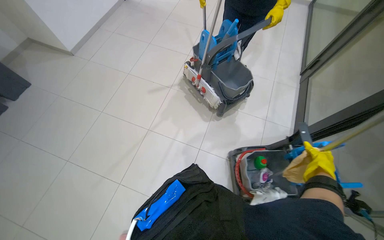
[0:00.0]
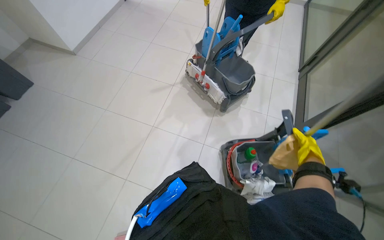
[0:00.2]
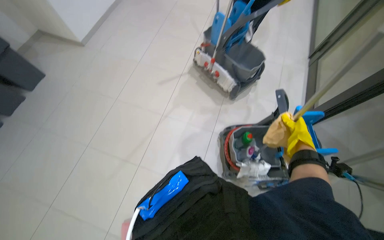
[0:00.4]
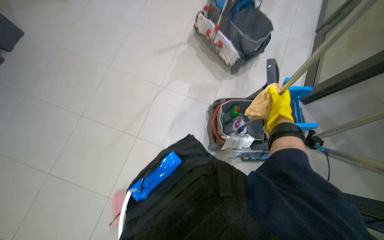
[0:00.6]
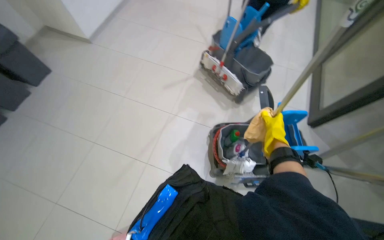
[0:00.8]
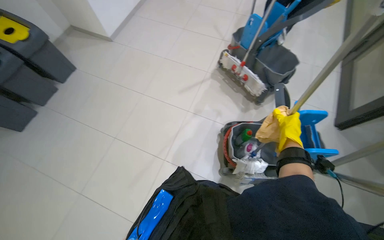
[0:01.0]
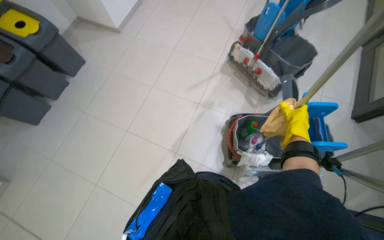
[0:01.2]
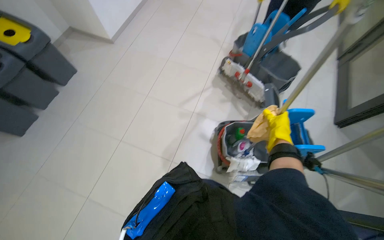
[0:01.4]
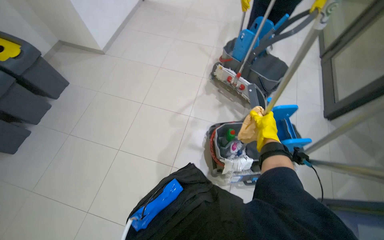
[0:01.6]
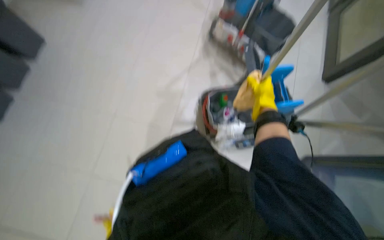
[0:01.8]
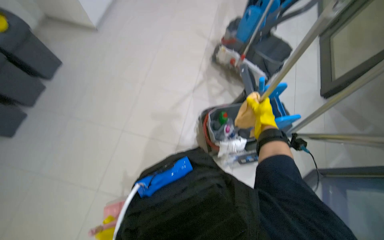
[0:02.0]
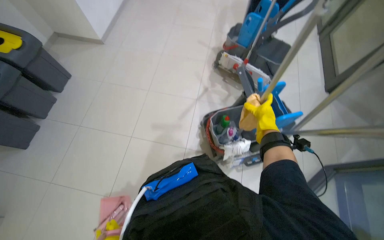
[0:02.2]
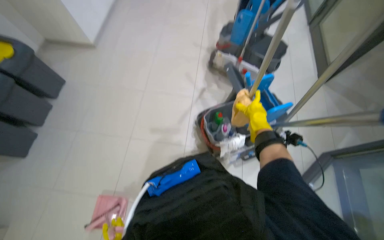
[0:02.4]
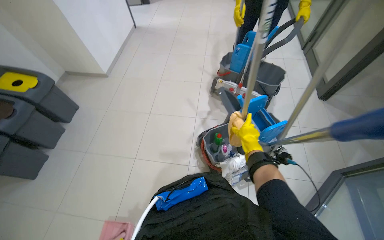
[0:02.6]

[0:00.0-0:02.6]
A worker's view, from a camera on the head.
Job: sweeping floor.
The whole recording: Sweeping floor with broom and dustpan. The worker sweeps the floor using a broom and dustpan.
0:00.0 to 0:01.2: The right hand travels to the left by about 35 cm.
0:01.2 to 0:02.6: The right hand travels to the left by roughly 10 cm.

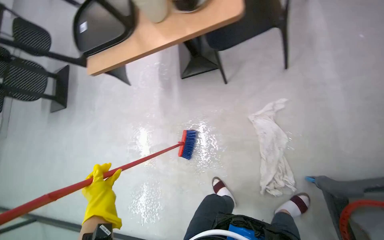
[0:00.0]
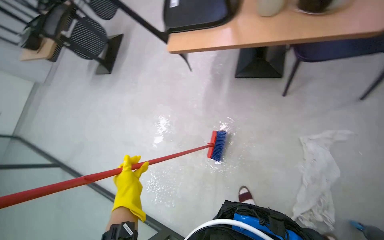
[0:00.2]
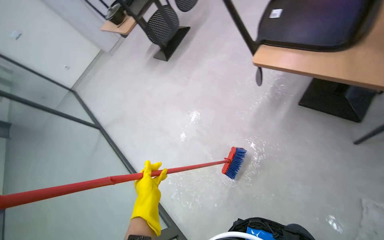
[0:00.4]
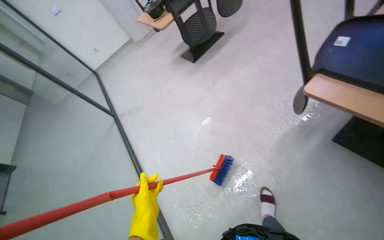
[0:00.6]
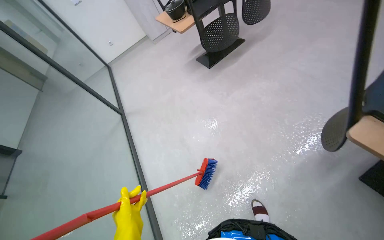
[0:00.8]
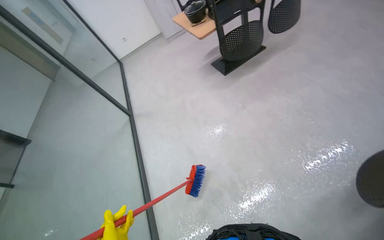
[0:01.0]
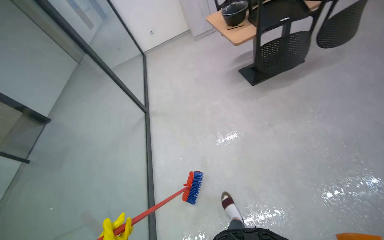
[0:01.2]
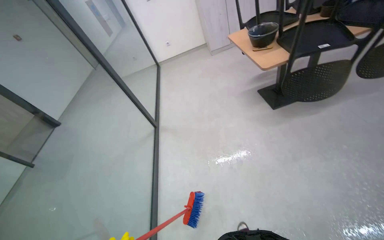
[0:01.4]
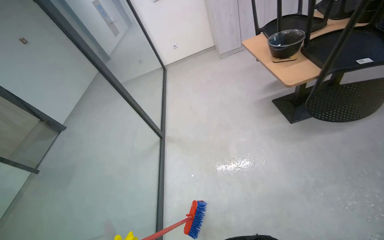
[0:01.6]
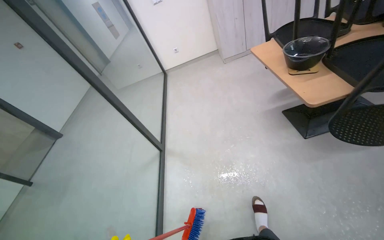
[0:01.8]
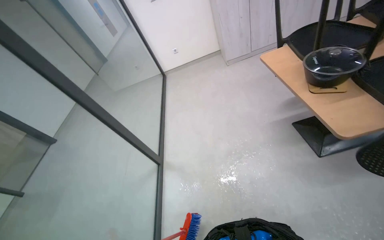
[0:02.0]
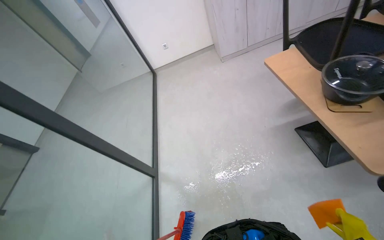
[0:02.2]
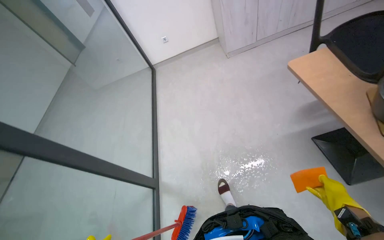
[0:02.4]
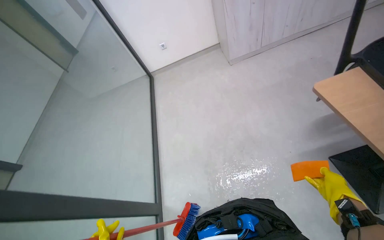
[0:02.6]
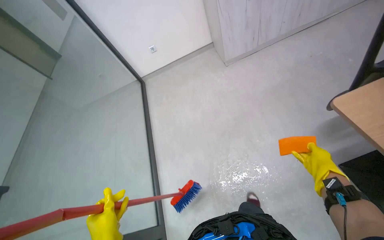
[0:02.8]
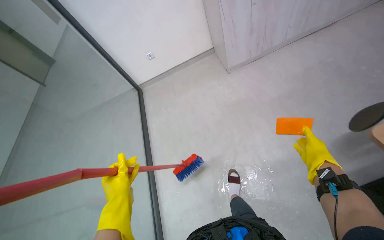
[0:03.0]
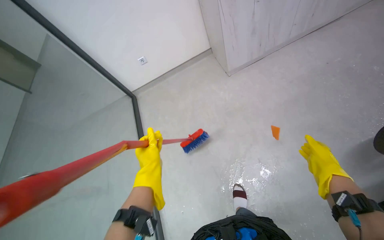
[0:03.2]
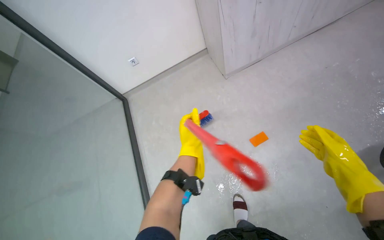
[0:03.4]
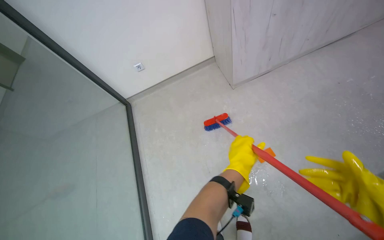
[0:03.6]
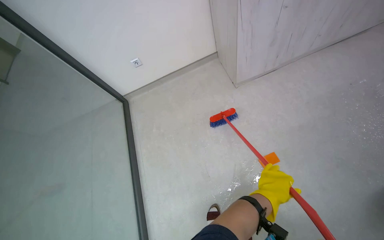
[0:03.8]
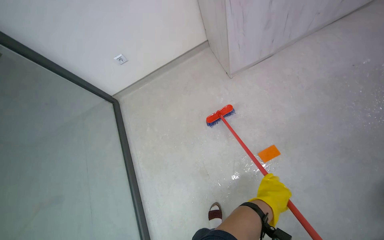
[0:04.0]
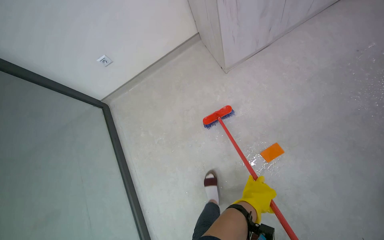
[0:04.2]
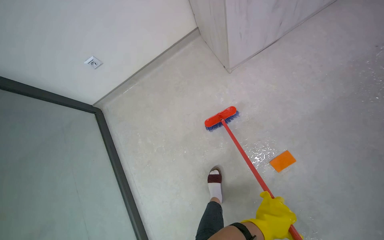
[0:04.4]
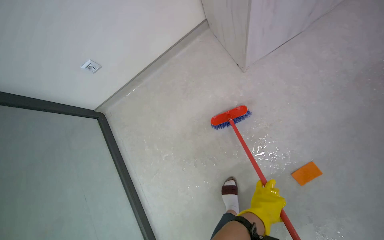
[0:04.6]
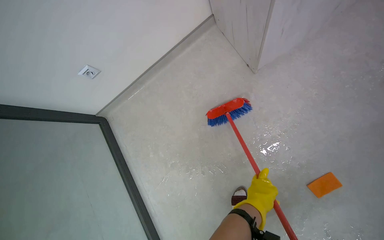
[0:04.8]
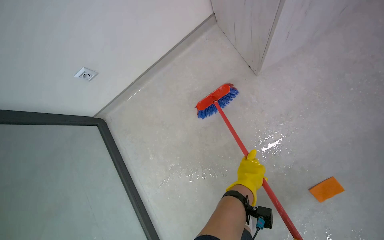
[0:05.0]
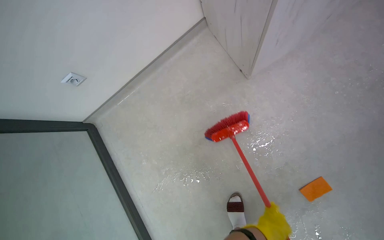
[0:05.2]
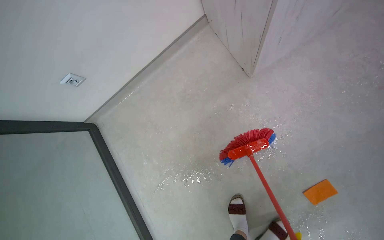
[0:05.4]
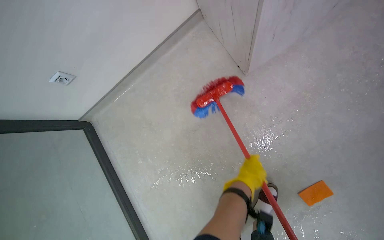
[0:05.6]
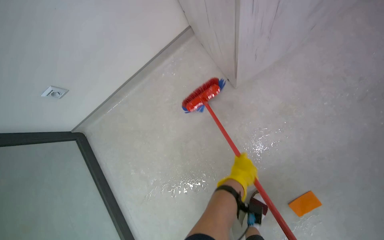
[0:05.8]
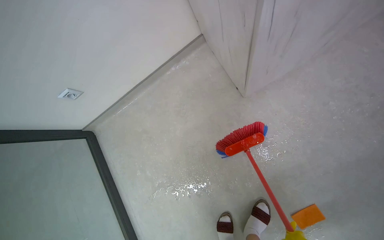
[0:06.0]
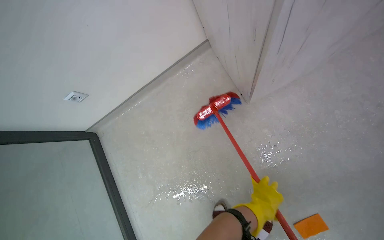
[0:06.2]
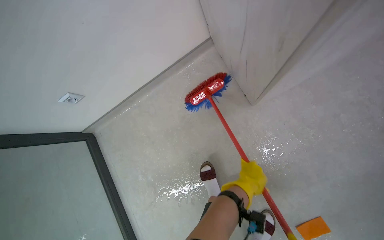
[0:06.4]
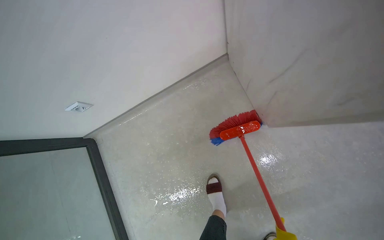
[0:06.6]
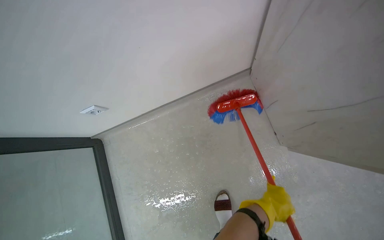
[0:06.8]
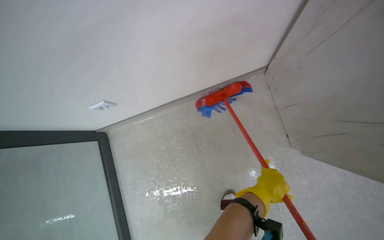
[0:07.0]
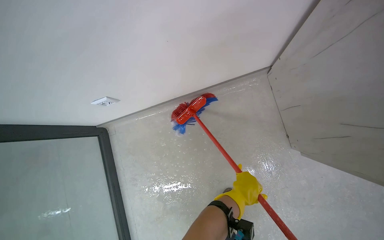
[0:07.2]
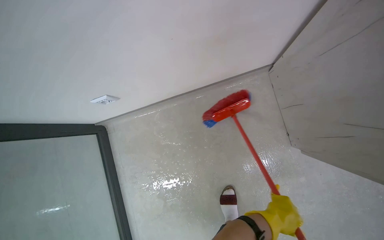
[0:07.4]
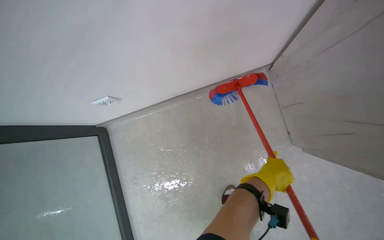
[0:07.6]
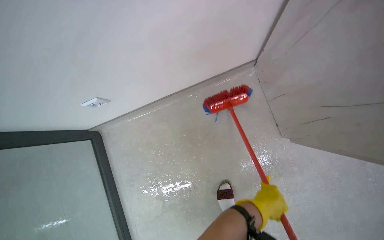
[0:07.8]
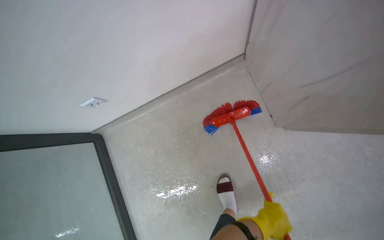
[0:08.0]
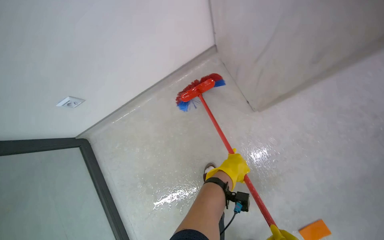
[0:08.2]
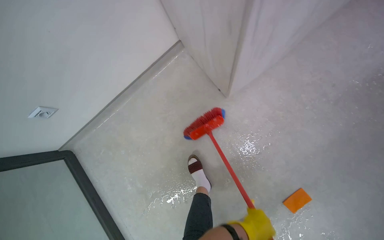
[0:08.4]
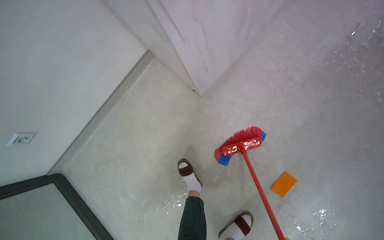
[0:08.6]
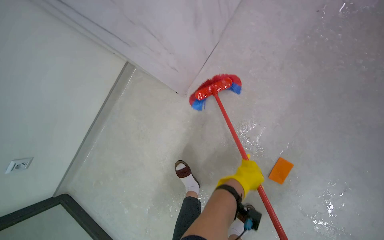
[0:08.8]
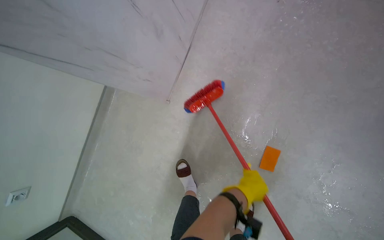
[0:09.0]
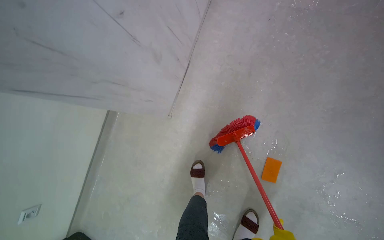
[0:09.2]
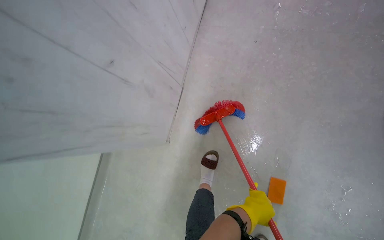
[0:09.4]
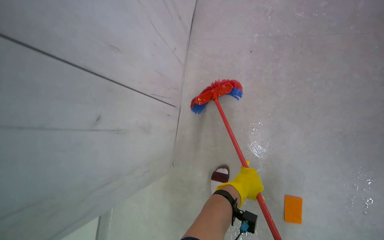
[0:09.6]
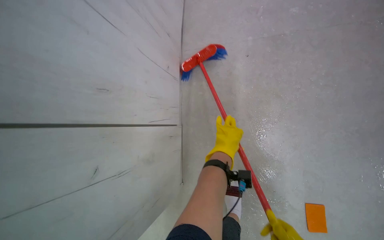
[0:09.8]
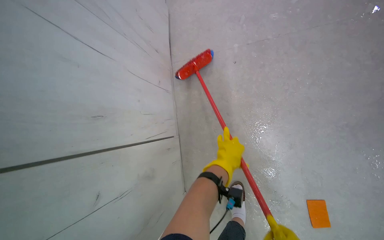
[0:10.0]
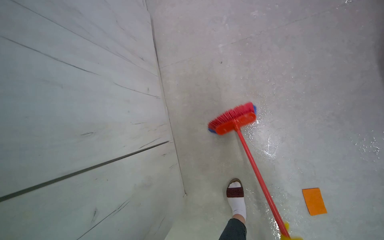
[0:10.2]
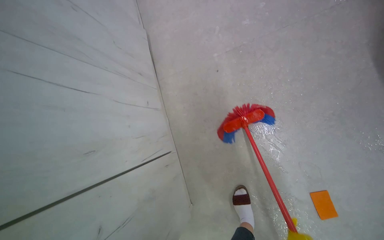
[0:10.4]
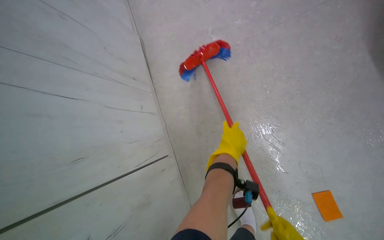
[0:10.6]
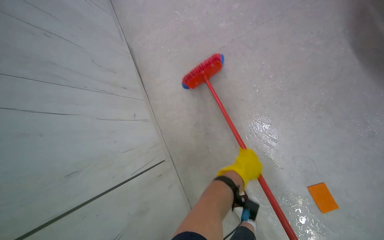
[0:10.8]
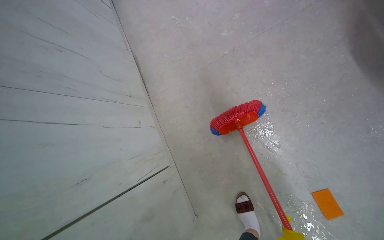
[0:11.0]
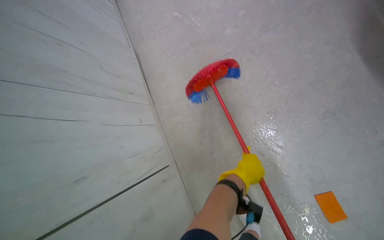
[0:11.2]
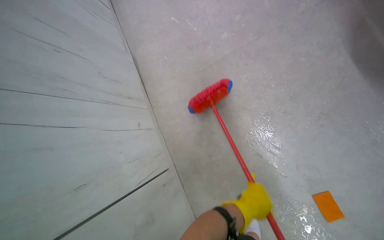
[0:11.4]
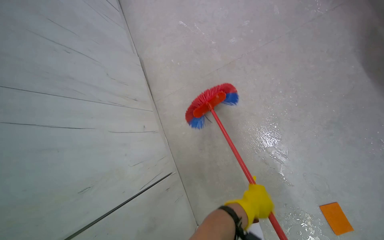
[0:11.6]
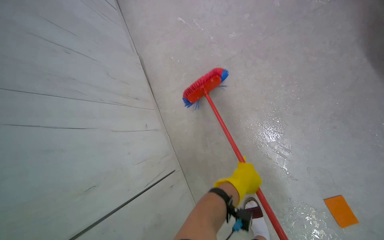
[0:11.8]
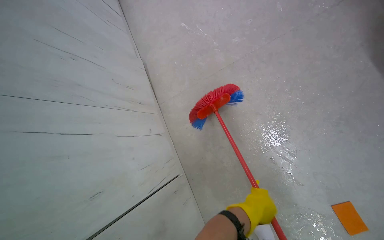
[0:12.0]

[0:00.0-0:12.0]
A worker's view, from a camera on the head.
Job: sweeping floor.
The whole recording: Sweeping the floor. The worker sweeps the floor with a broom.
0:00.0 to 0:01.6: The wearer moves approximately 1.5 m. The wearer's head swings about 80 degrees to the left.
0:03.0 to 0:04.4: The head travels some 50 cm.
0:04.4 to 0:06.0: The head travels approximately 40 cm.
0:06.0 to 0:07.6: The wearer moves approximately 40 cm.
0:07.6 to 0:09.0: The camera is carried roughly 60 cm. The scene rotates counterclockwise by some 50 degrees.
0:09.0 to 0:10.4: The camera travels some 40 cm. The view tips upward by roughly 10 degrees. The scene rotates counterclockwise by approximately 35 degrees.

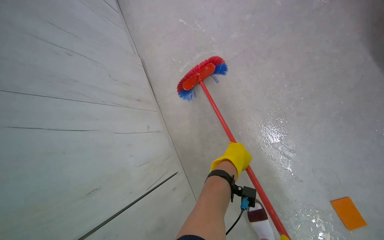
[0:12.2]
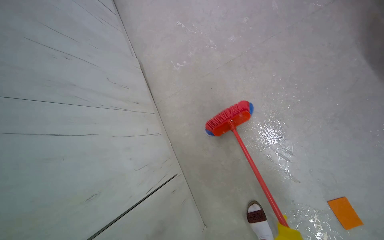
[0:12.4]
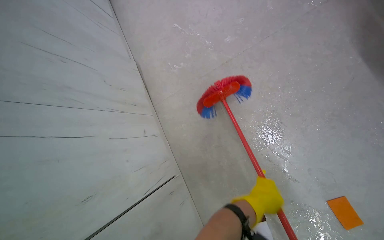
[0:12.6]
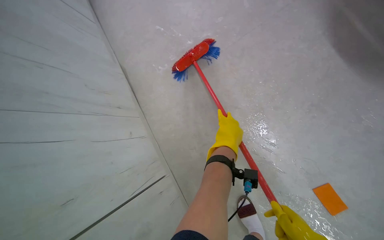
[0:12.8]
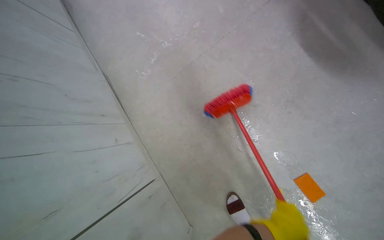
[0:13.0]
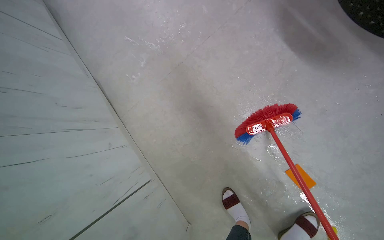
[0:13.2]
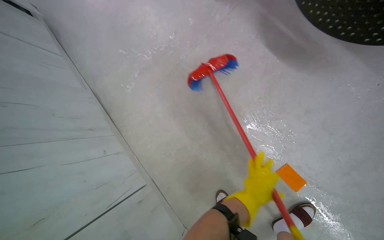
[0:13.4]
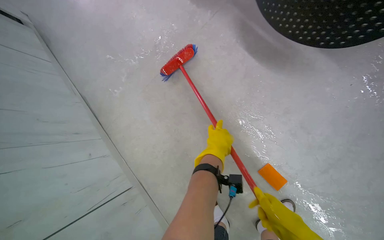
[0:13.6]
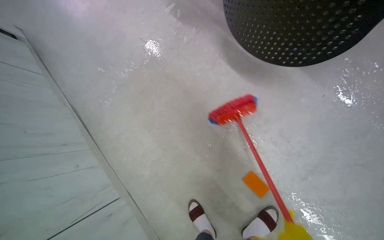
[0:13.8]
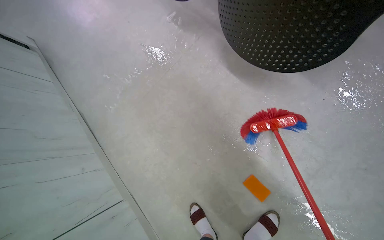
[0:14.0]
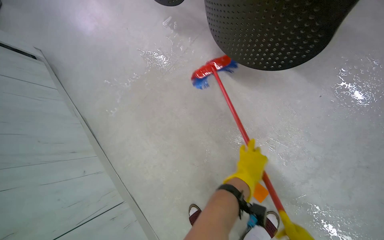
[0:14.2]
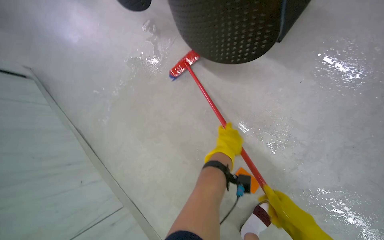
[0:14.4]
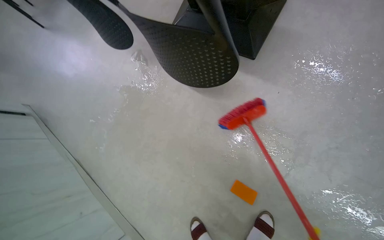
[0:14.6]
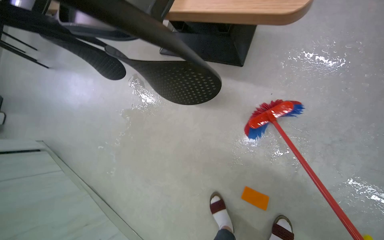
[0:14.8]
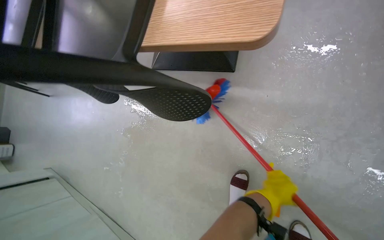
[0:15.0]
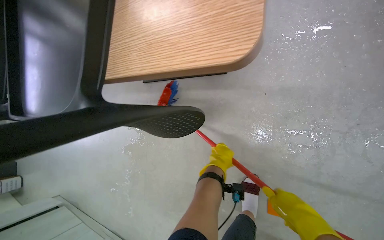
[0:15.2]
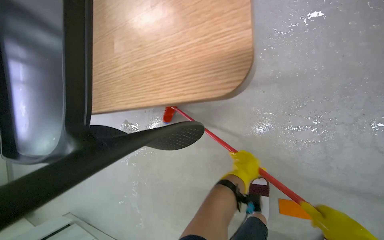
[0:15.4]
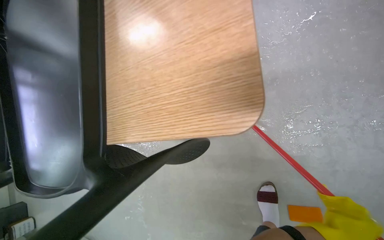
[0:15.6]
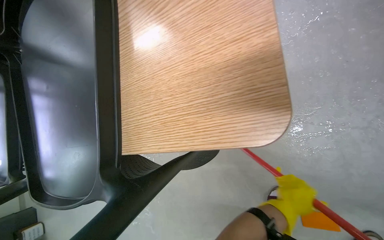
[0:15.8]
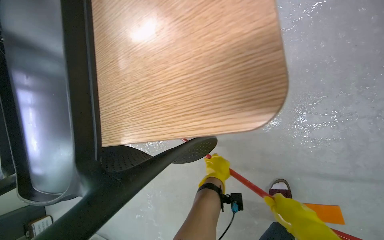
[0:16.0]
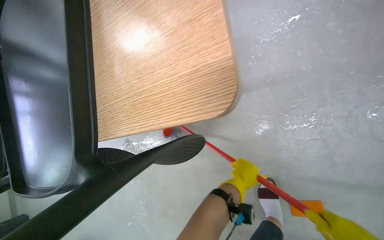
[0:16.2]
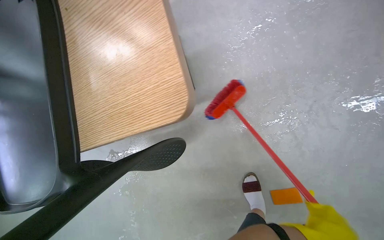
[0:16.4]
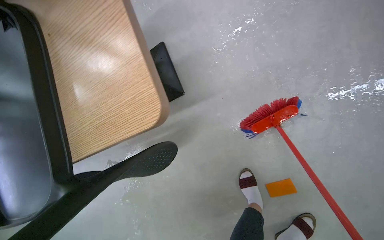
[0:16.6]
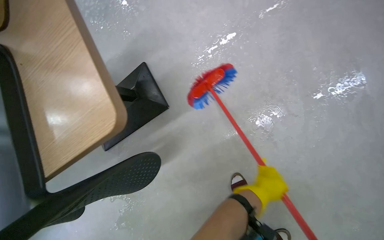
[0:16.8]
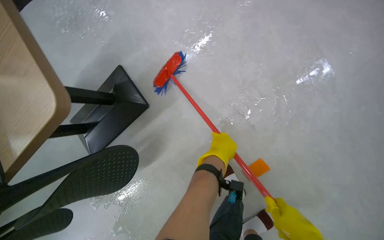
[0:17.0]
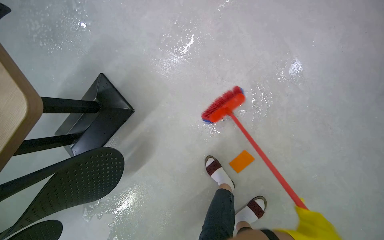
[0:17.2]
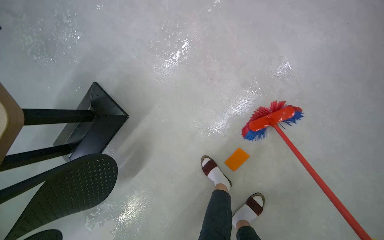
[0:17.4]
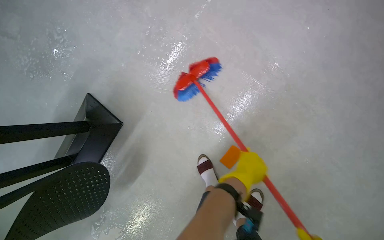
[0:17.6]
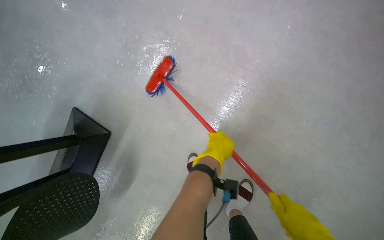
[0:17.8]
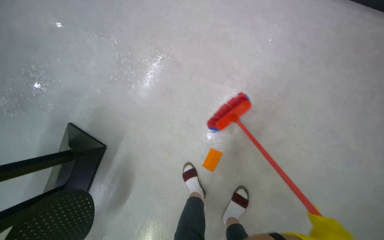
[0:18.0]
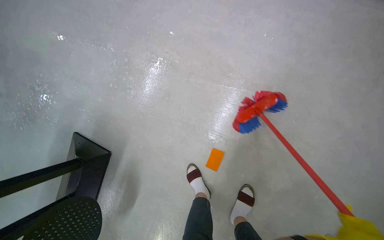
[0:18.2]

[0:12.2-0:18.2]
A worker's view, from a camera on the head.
Job: sweeping floor.
The whole recording: Sweeping the floor. The worker sweeps the floor with a broom.
0:12.2 to 0:13.8: The camera is carried to the right, some 40 cm.
0:13.8 to 0:15.2: The camera is carried approximately 40 cm. The wearer looks approximately 15 degrees further upward. The scene turns some 40 degrees counterclockwise in the picture.
0:16.6 to 0:18.2: The camera travels roughly 50 cm. The wearer looks approximately 10 degrees further upward. Everything in view rotates some 40 degrees counterclockwise.
